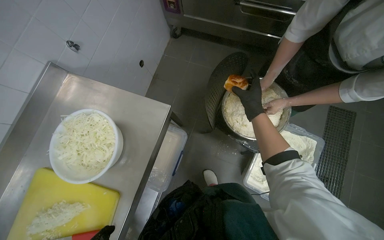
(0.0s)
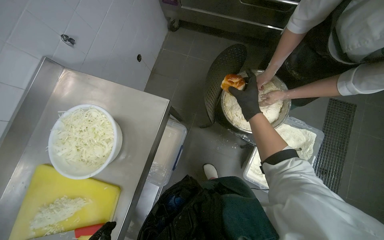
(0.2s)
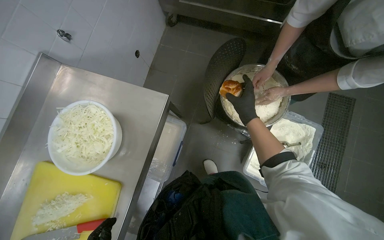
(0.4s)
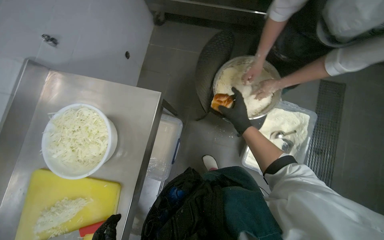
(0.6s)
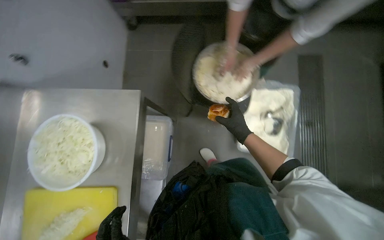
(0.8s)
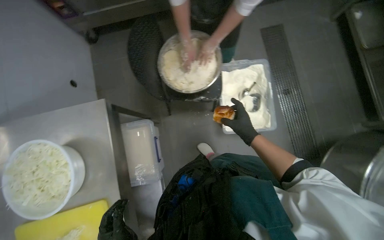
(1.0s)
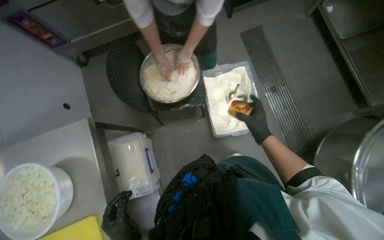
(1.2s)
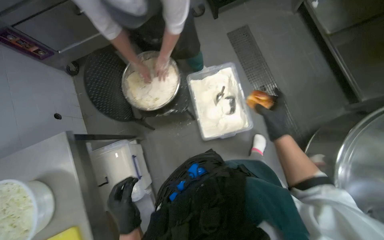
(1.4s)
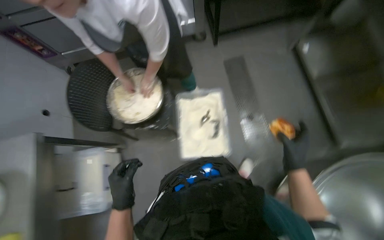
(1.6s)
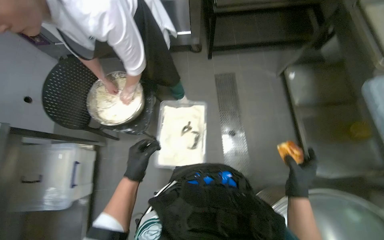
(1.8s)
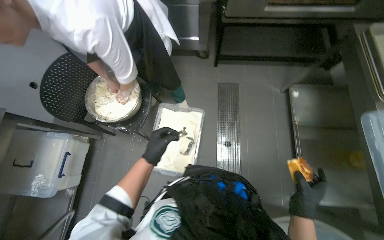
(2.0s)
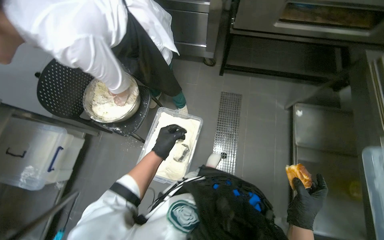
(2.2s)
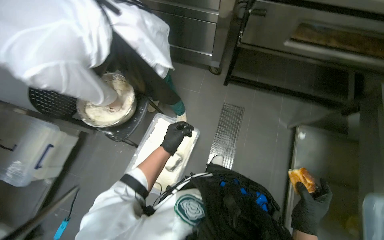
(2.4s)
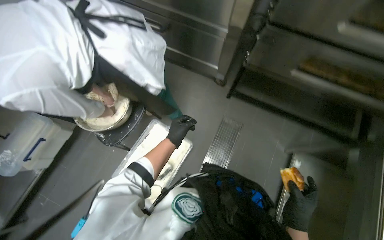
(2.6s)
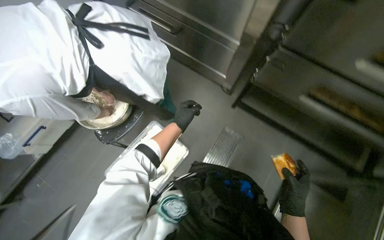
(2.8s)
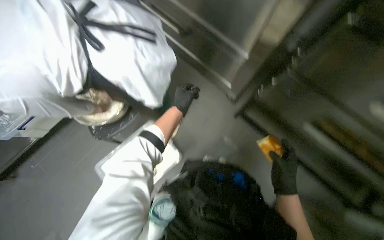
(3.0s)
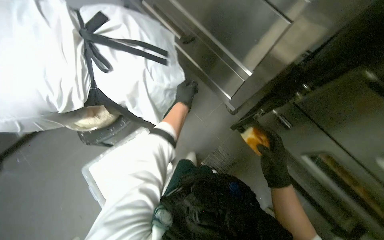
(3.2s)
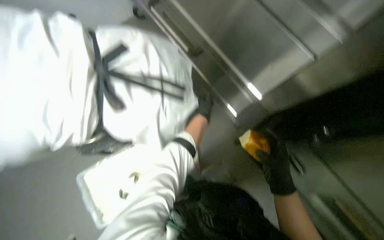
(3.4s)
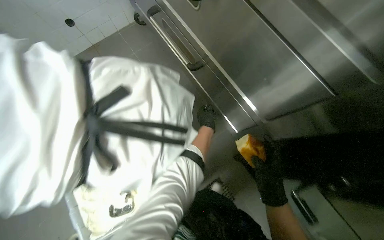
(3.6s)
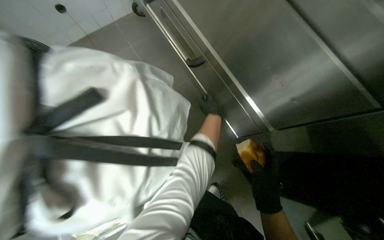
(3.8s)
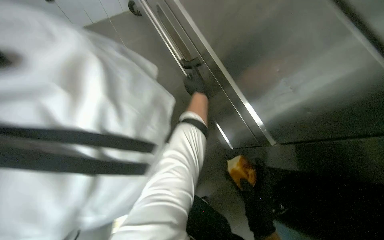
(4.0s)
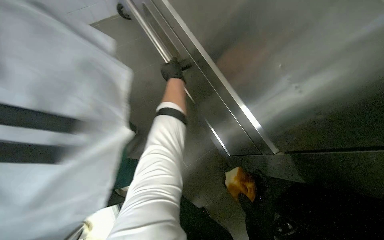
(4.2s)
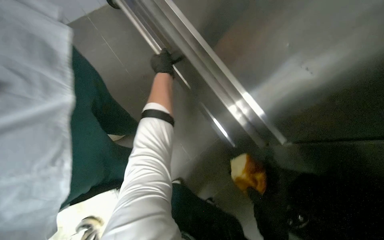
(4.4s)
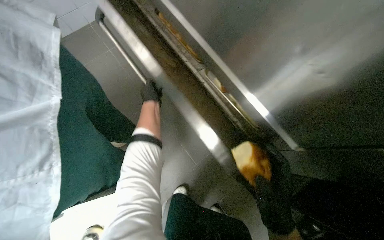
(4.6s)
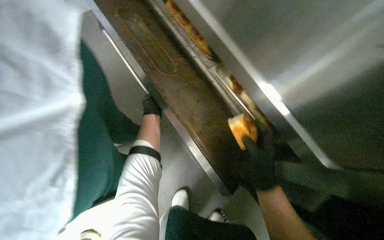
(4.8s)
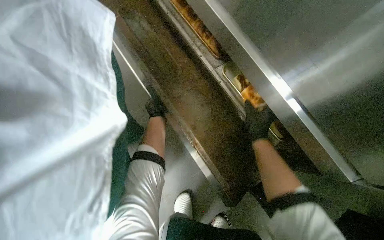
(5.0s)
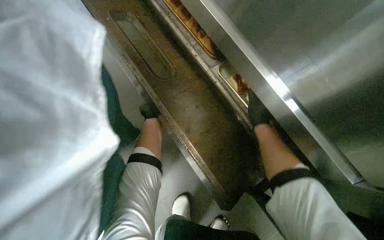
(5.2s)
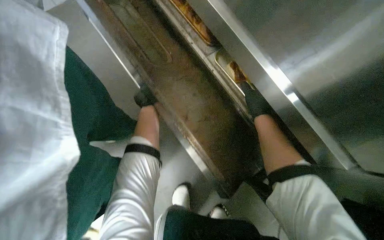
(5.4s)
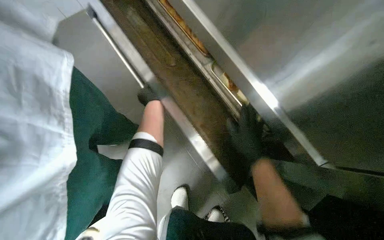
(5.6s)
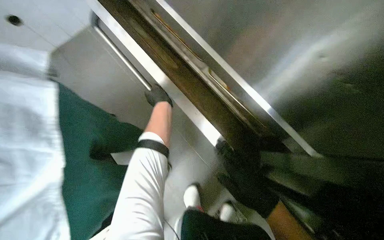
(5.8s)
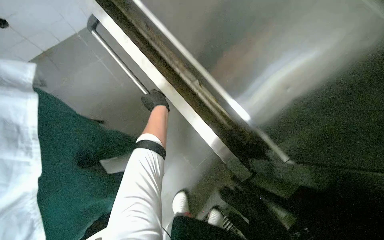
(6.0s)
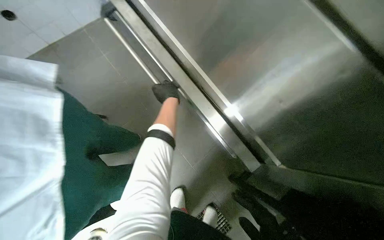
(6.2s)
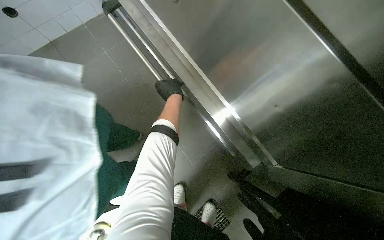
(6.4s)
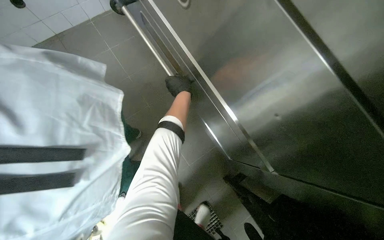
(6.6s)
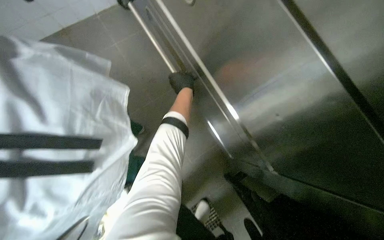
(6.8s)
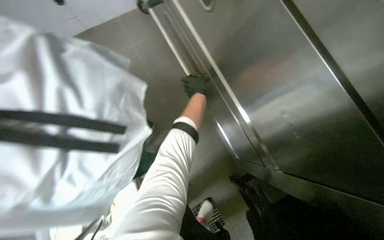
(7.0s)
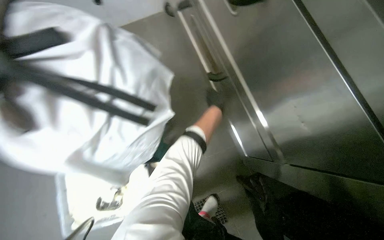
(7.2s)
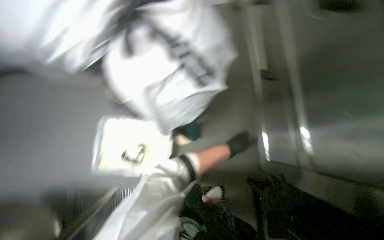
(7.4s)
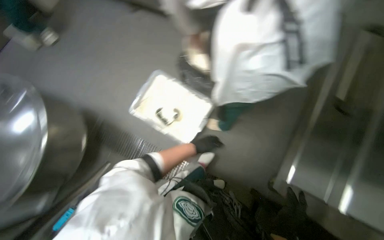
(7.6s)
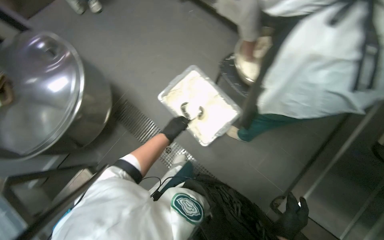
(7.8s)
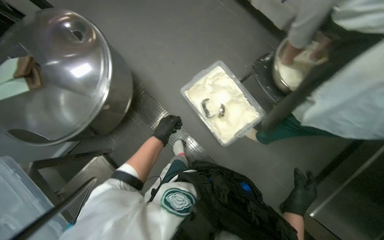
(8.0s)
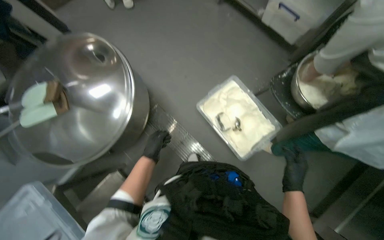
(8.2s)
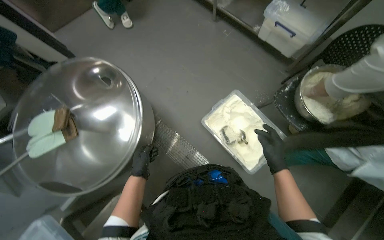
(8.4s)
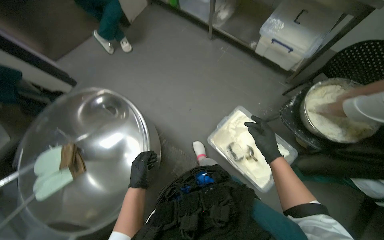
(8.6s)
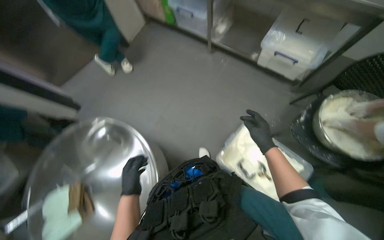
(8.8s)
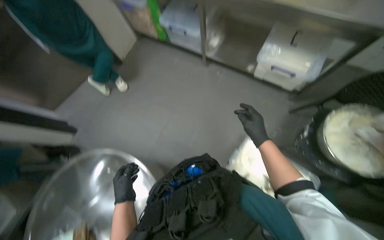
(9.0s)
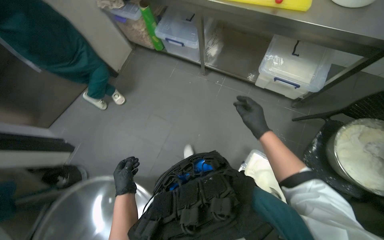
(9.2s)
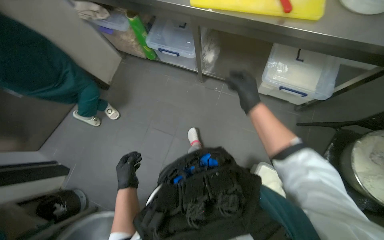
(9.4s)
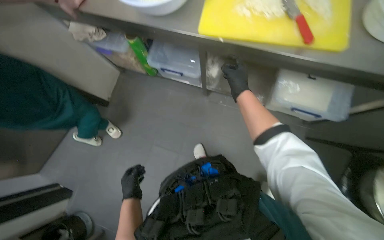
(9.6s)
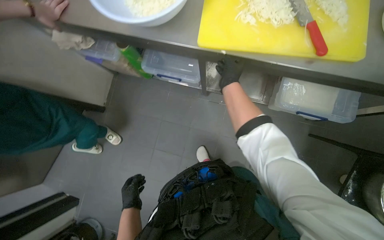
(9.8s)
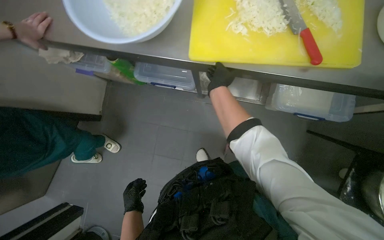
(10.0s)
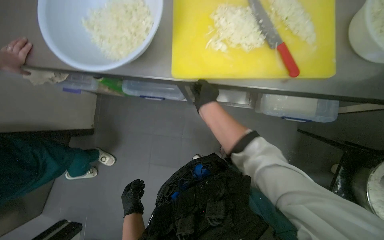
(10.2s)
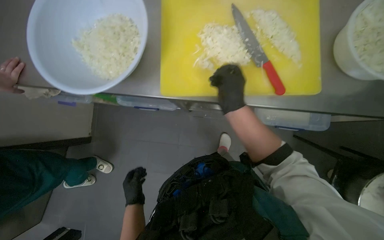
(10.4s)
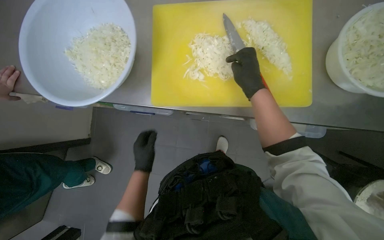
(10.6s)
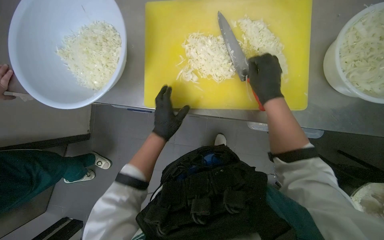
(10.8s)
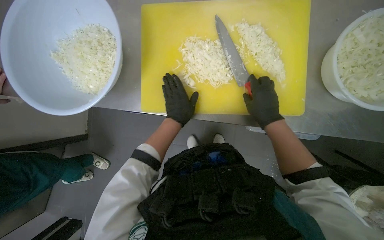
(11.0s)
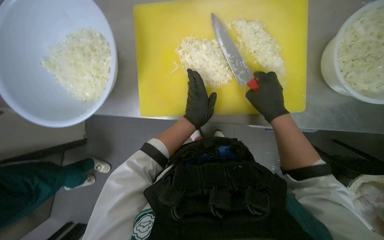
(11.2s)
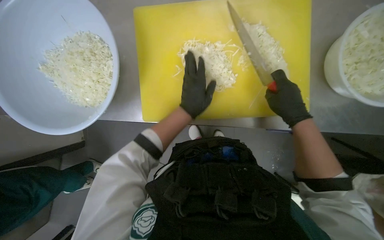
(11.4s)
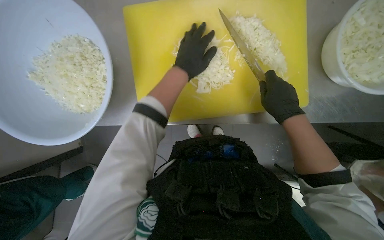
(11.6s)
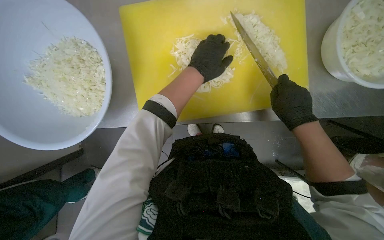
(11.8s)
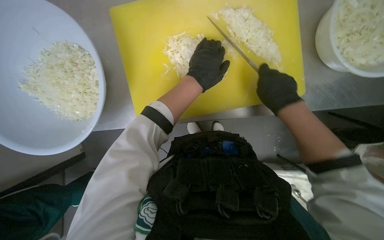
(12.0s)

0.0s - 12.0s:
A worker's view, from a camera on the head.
Job: preparing food.
The whole recording: Chopping onions. The worker chops another piece of onion on the yellow cutting board.
0.0s - 1.6s: The head travels to the right, approximately 60 cm. Everything in view rotates approximately 30 degrees counterclockwise.
1.6s - 3.0s: The head travels some 70 cm. The scene rotates clockwise by some 50 degrees.
3.0s - 4.4s: The left hand travels up the picture by roughly 25 cm.
4.4s - 6.0s: The left hand moves farther from the camera and down the picture, some 15 cm.
6.0s - 7.6s: The wearer's head swings some 70 degrees to the left.
7.6s - 9.0s: The wearer moves some 80 cm.
9.0s - 10.4s: The head travels roughly 70 cm.
10.4s - 12.0s: The right hand shifts roughly 15 cm to the right; the left hand heads up the picture and to the right, covering some 60 cm.

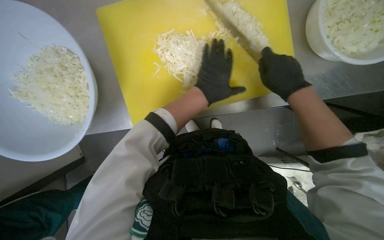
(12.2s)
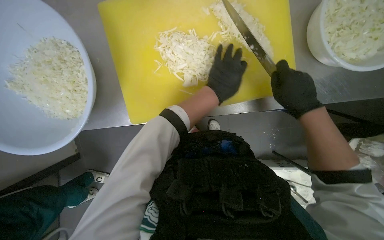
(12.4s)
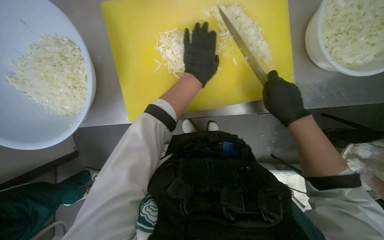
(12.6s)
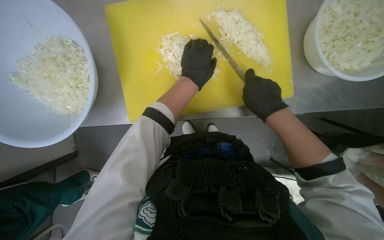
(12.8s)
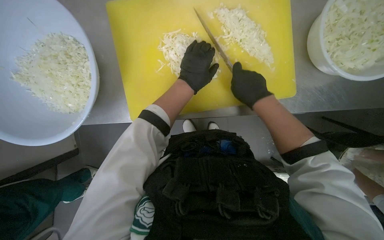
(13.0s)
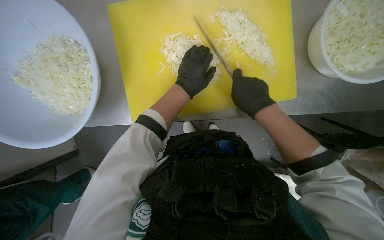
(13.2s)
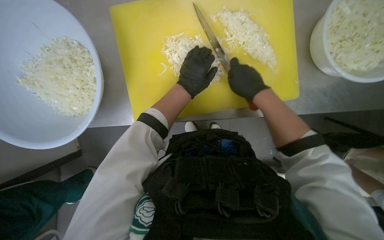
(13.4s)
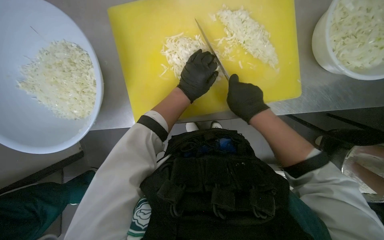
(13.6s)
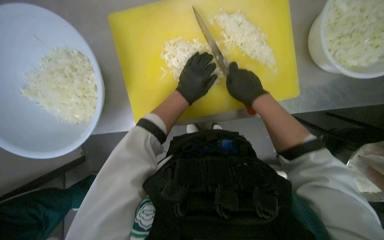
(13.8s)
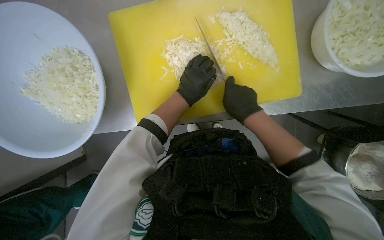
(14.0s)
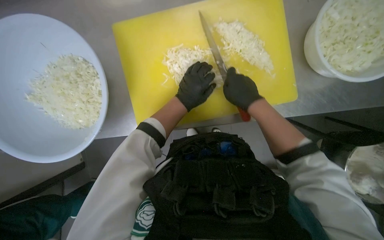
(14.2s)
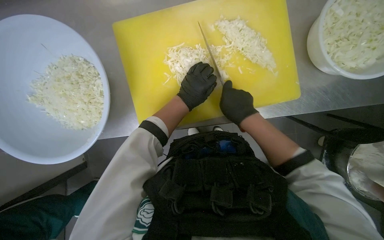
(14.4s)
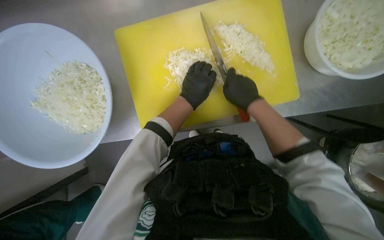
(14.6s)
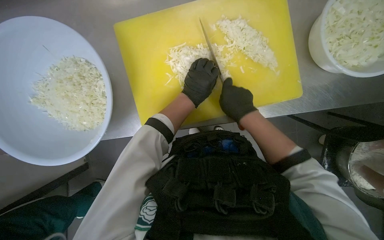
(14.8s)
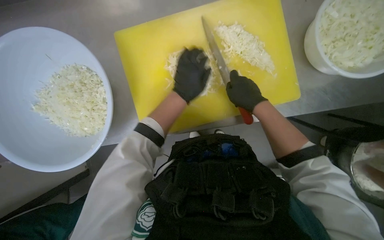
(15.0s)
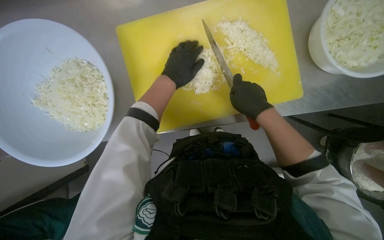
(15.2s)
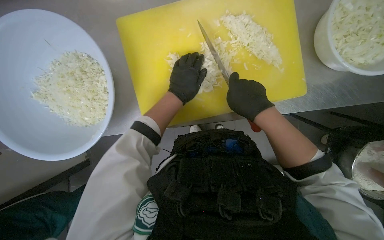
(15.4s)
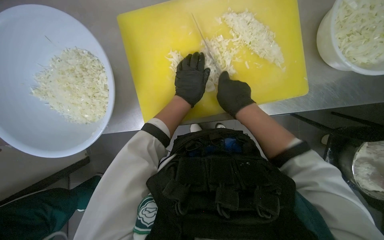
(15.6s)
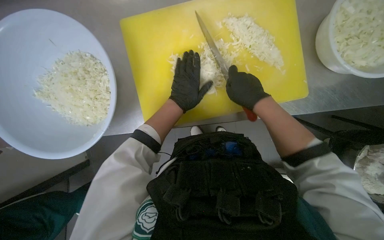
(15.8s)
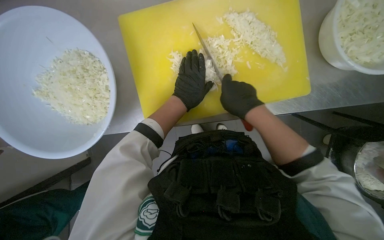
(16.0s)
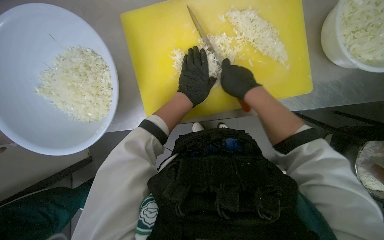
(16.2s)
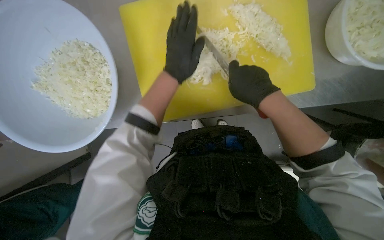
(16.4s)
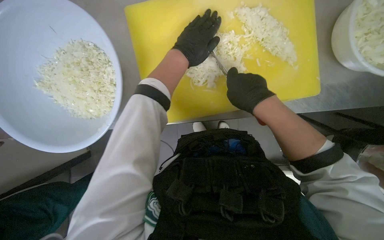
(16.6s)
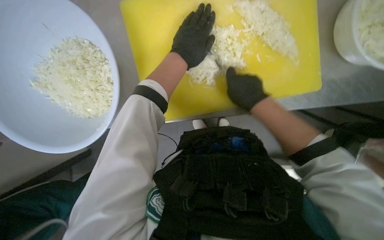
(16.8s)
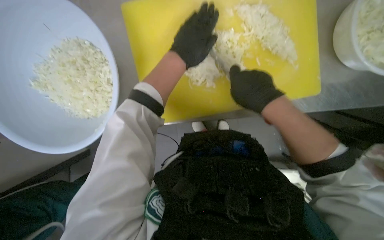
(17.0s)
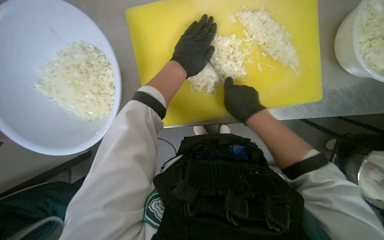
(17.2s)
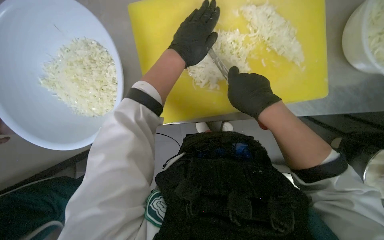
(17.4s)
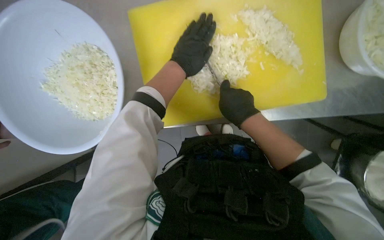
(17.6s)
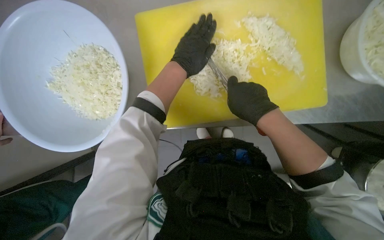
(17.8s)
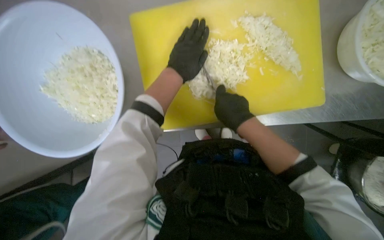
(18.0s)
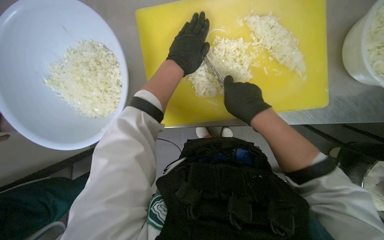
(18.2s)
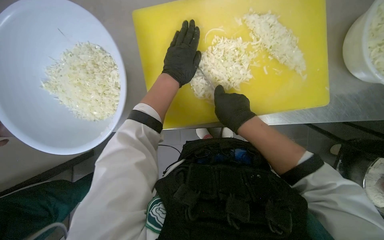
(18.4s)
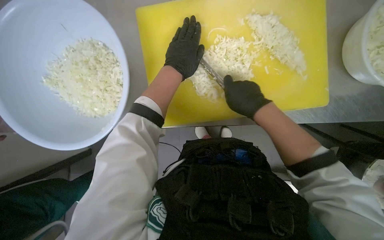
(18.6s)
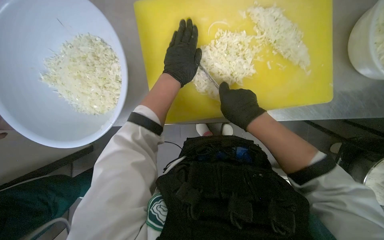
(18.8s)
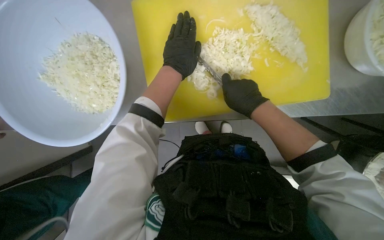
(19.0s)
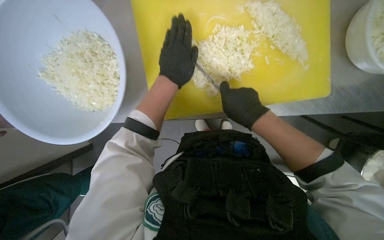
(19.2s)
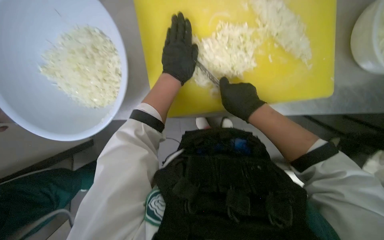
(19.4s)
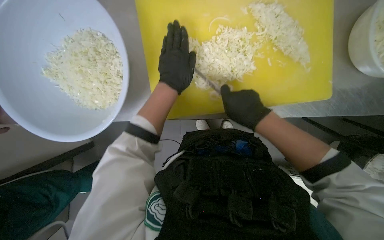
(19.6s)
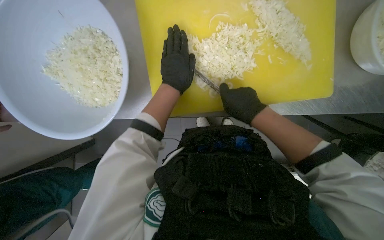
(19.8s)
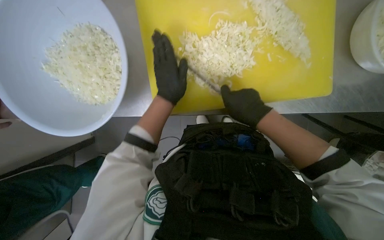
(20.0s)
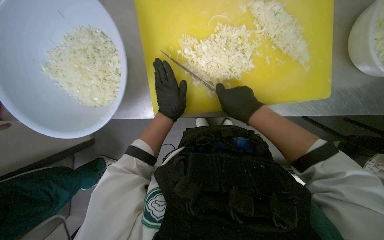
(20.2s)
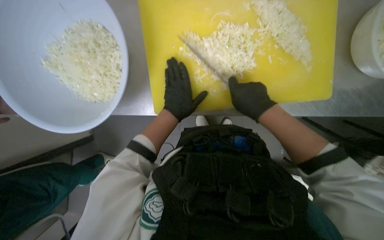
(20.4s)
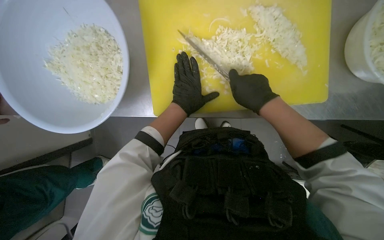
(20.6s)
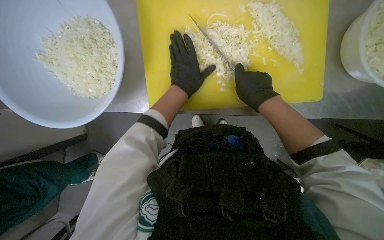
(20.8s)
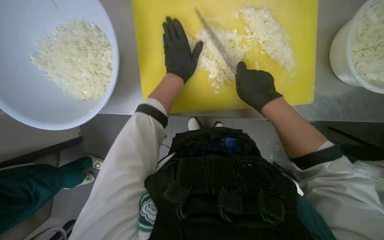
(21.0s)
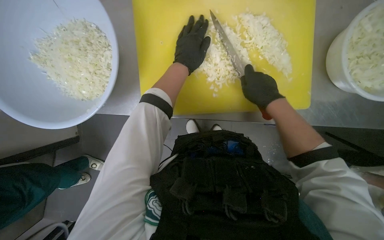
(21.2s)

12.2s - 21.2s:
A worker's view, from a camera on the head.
Job: preparing food.
The whole recording: Chopping onions. The worker chops another piece of onion on the yellow cutting board.
12.2s - 13.8s: The right hand goes approximately 10 cm to the left.
13.8s - 15.2s: The hands work in one place, with small movements.
15.2s - 18.2s: The hands are busy where they are.
18.2s - 19.8s: The left hand is displaced down the picture by approximately 10 cm.
